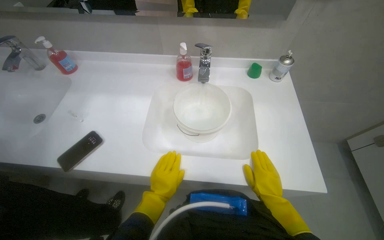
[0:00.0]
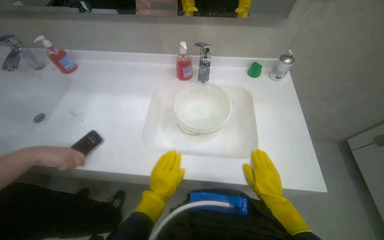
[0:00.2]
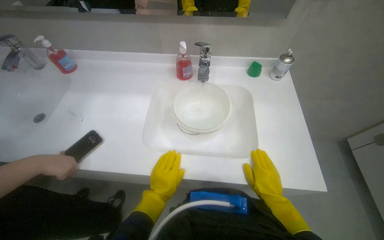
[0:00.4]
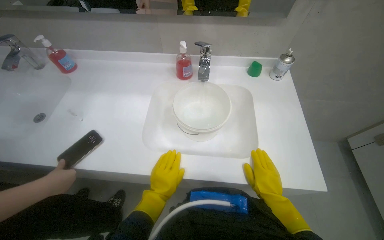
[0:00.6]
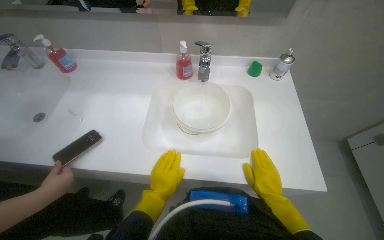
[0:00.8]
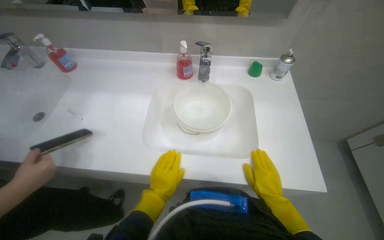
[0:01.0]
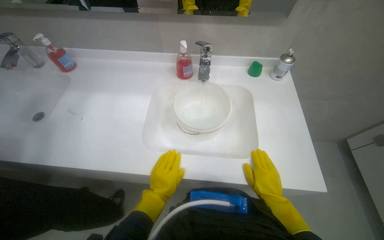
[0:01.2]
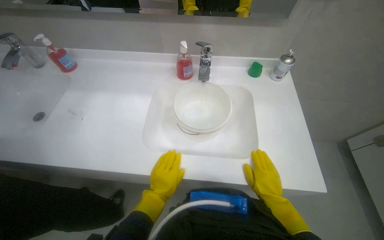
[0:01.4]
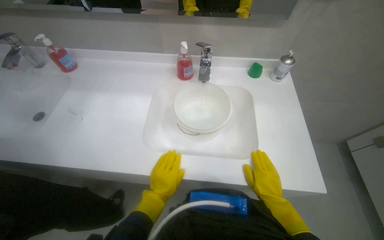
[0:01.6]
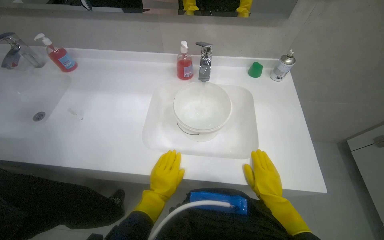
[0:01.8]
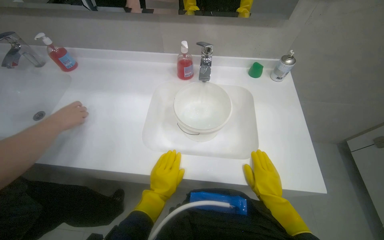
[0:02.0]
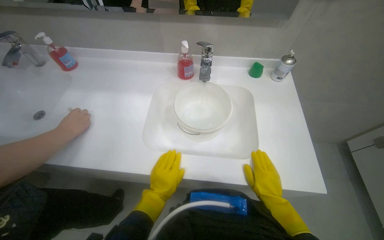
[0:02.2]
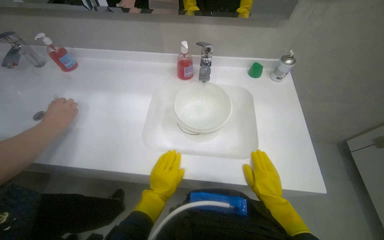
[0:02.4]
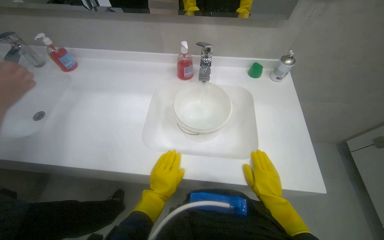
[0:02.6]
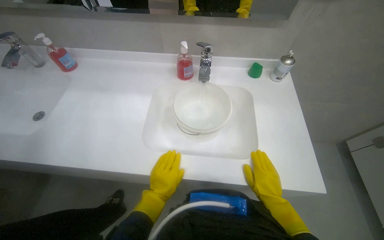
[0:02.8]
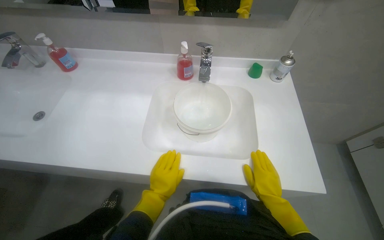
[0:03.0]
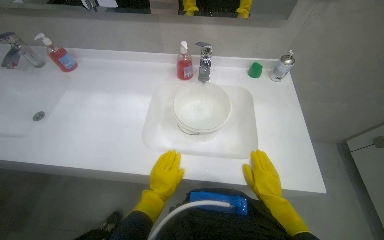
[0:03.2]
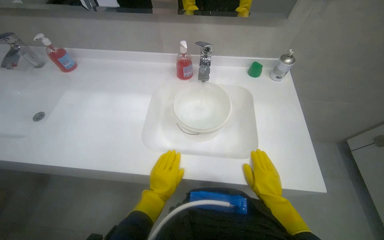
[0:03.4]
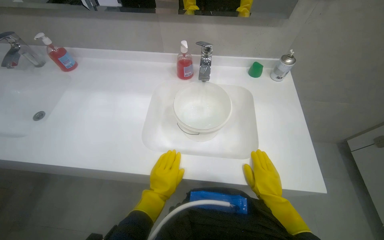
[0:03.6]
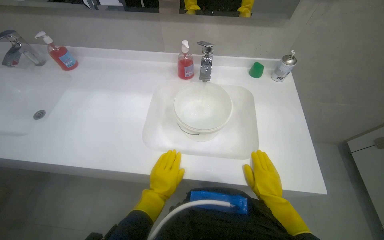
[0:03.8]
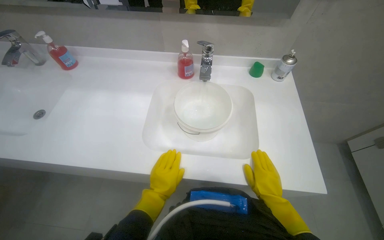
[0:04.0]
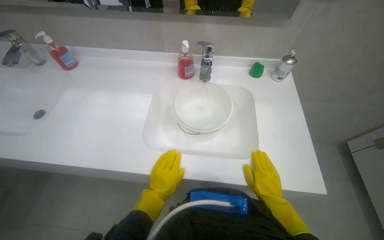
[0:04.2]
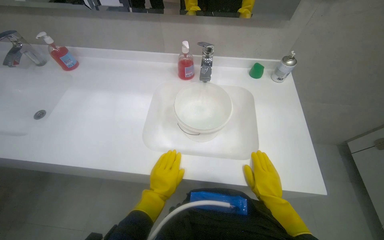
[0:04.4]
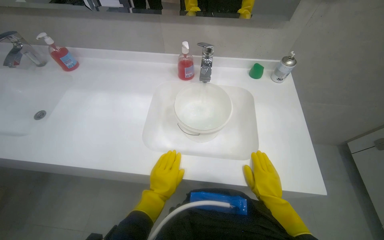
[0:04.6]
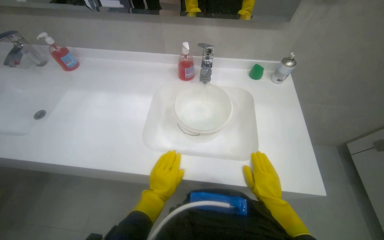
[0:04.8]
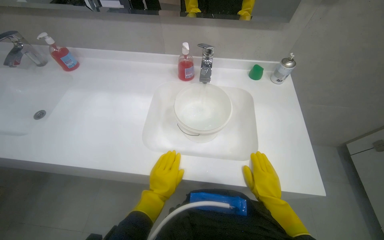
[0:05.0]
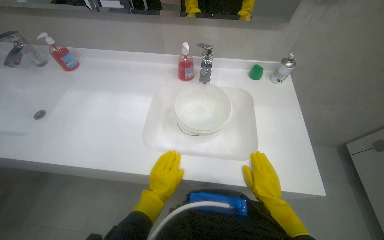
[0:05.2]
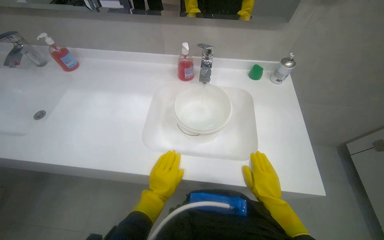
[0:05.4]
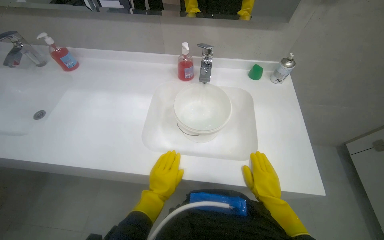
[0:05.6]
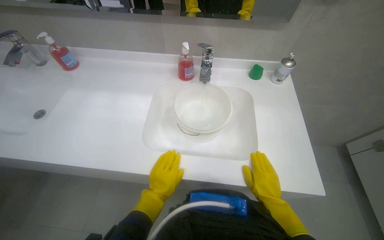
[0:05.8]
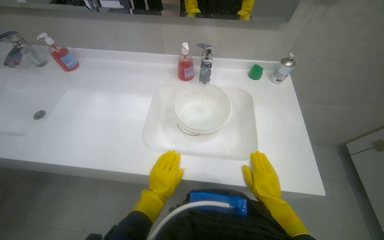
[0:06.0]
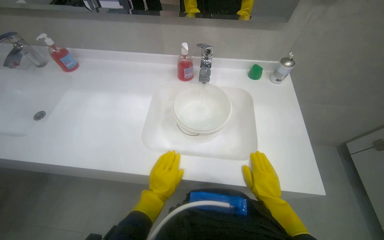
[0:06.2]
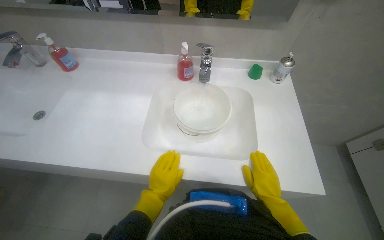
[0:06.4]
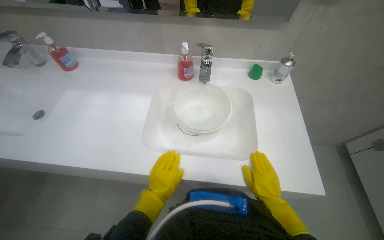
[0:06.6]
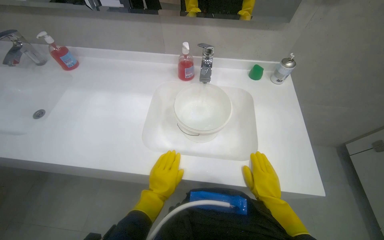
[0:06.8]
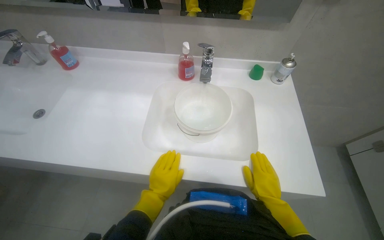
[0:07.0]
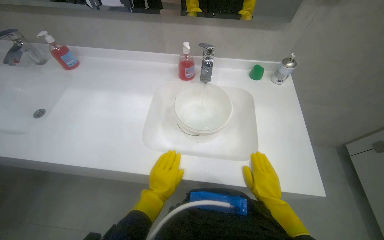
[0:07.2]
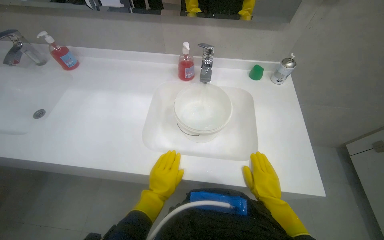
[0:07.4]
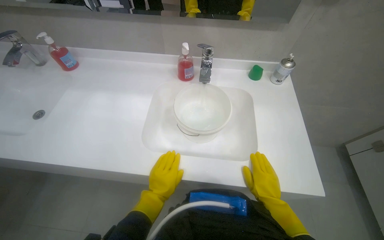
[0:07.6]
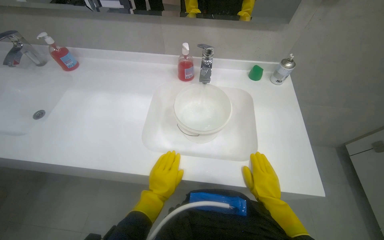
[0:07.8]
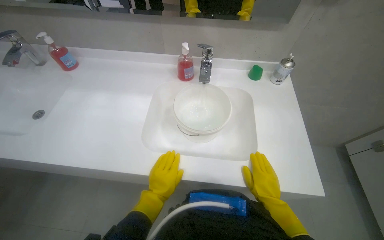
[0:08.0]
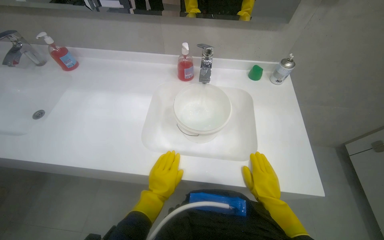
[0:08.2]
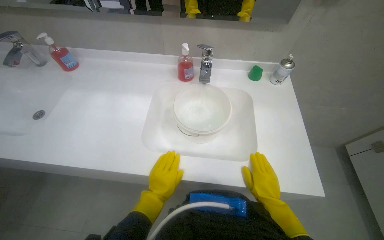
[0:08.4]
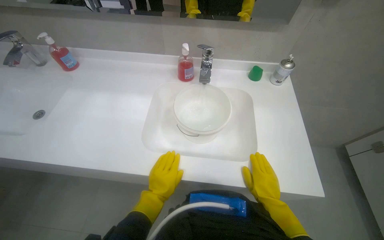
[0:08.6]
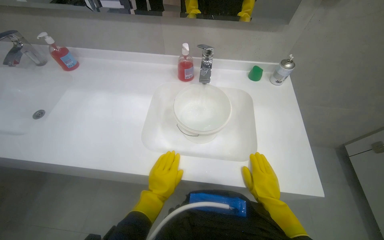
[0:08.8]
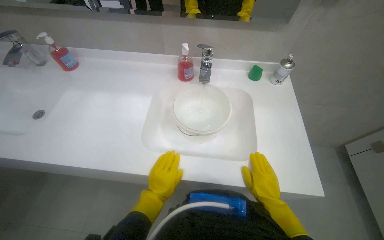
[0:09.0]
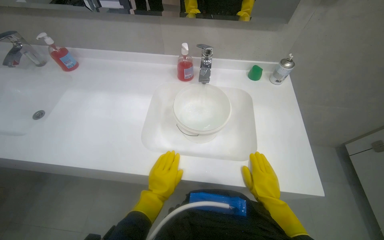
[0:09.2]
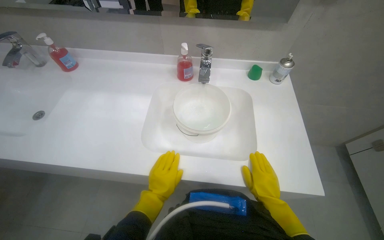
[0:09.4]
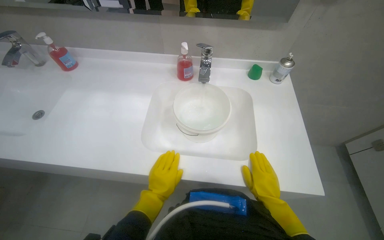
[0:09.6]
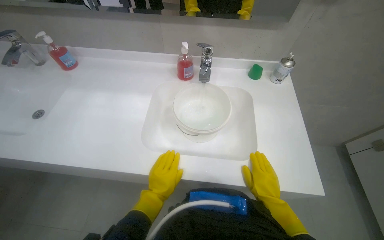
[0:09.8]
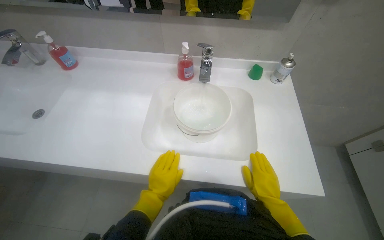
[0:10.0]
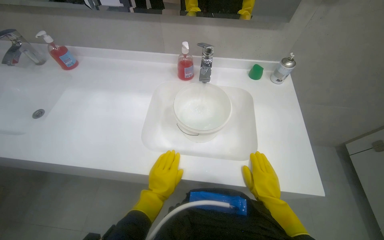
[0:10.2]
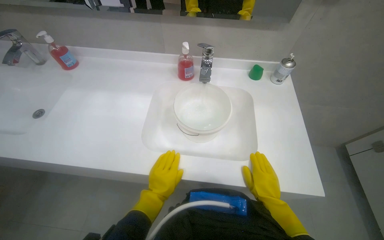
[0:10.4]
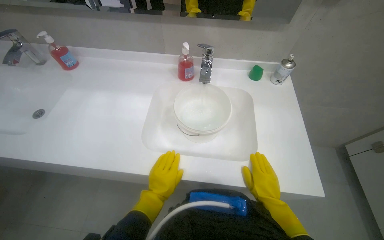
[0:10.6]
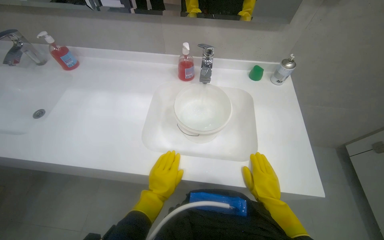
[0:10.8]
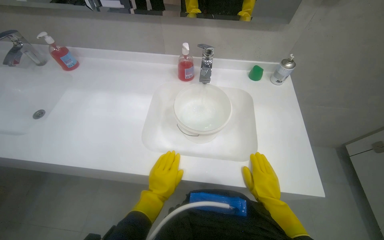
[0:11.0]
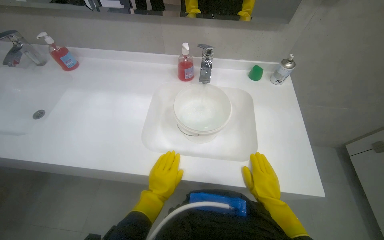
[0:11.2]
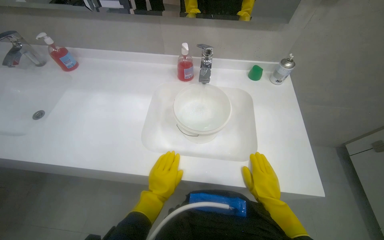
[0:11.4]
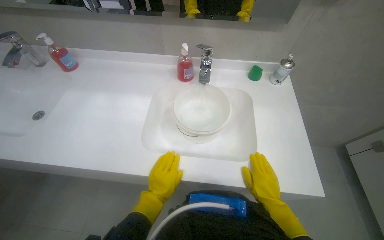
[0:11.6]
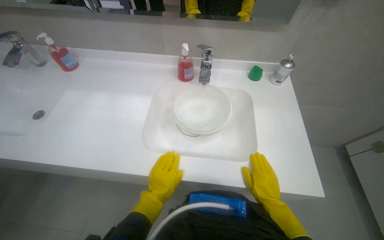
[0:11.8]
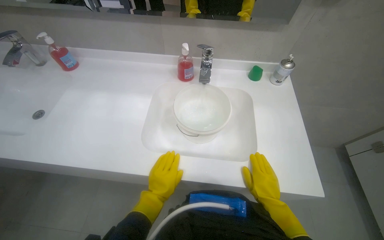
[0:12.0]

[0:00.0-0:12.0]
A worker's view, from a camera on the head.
Job: preparing cleaning supplies.
The whole recording: Filling bucket with water. The worker fills a white bucket with water from the sink.
0:00.0 to 0:01.6: The hands work in one place, with small movements.
0:01.6 to 0:03.0: Neither hand changes place.
0:03.0 to 0:04.4: The hands make small movements and keep their place.
0:04.4 to 0:06.0: The hands stay in one place.
0:06.0 to 0:07.6: The hands make small movements and keep their place.
0:07.6 to 0:12.0: The hands stay in one place.

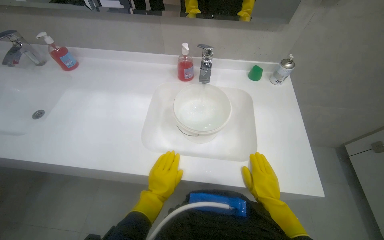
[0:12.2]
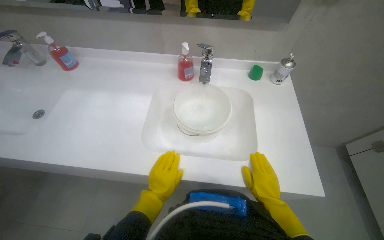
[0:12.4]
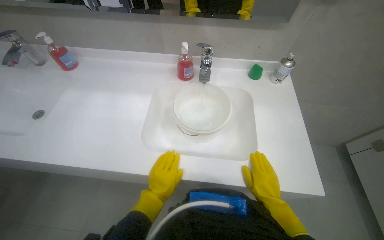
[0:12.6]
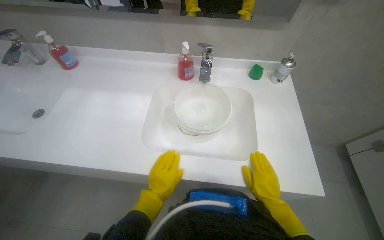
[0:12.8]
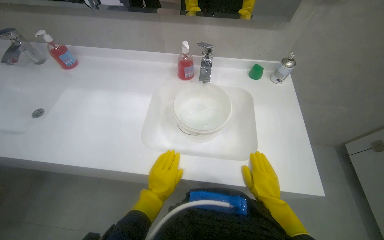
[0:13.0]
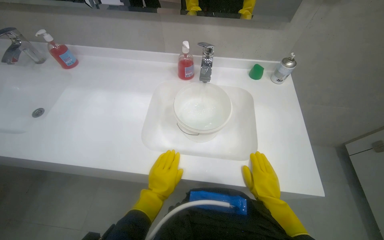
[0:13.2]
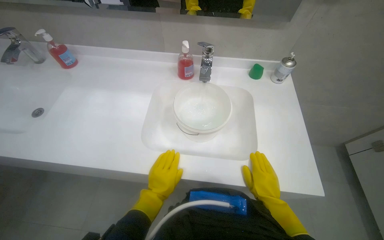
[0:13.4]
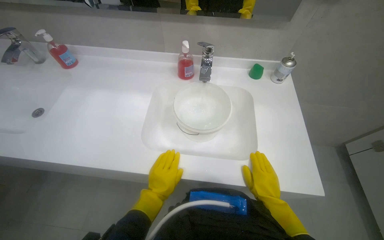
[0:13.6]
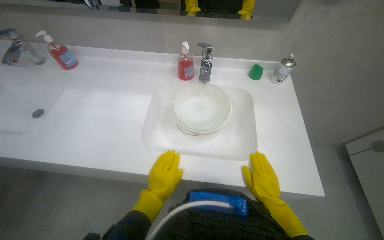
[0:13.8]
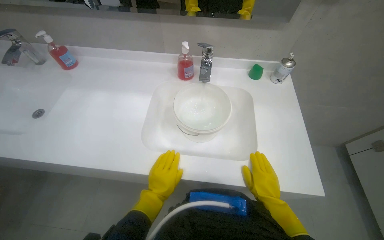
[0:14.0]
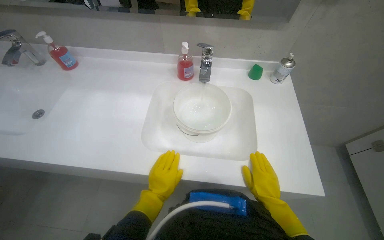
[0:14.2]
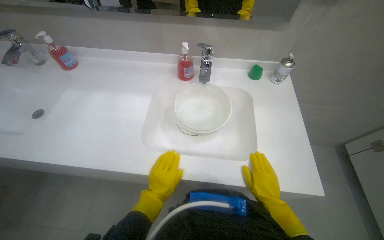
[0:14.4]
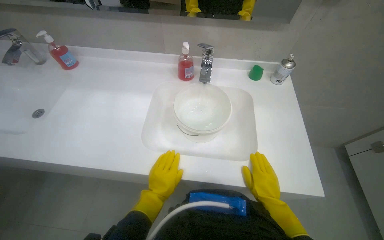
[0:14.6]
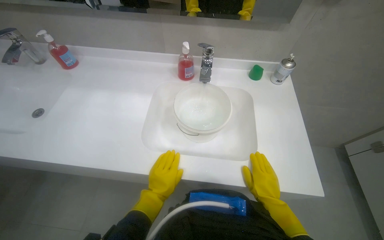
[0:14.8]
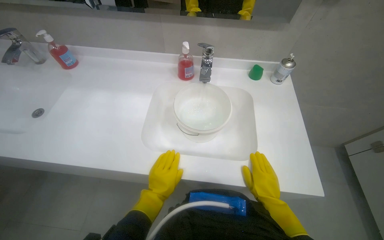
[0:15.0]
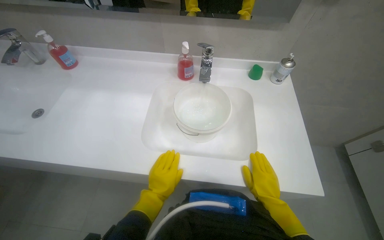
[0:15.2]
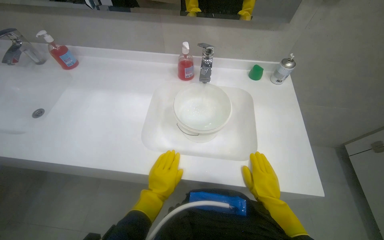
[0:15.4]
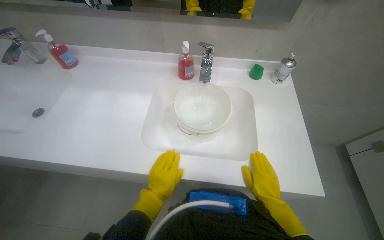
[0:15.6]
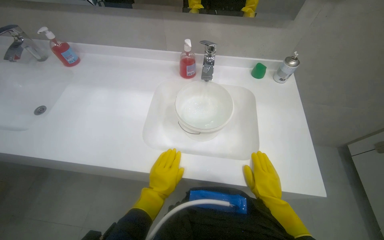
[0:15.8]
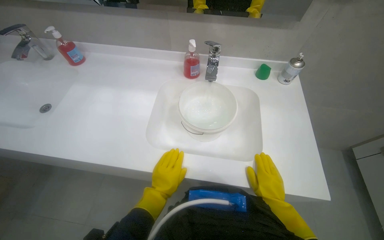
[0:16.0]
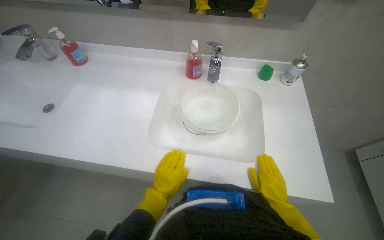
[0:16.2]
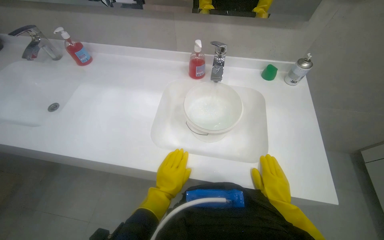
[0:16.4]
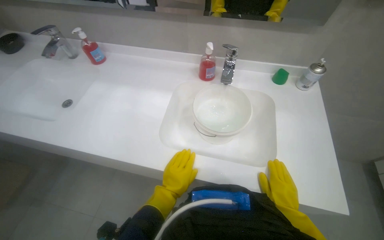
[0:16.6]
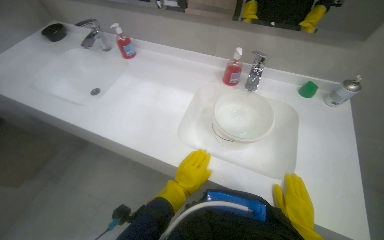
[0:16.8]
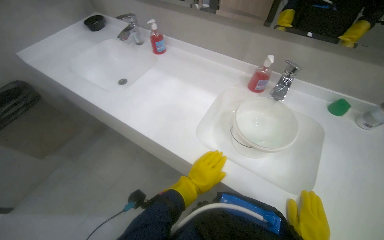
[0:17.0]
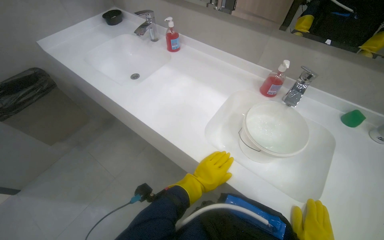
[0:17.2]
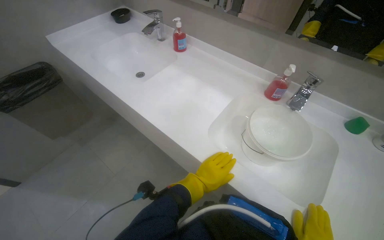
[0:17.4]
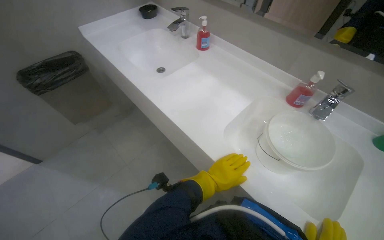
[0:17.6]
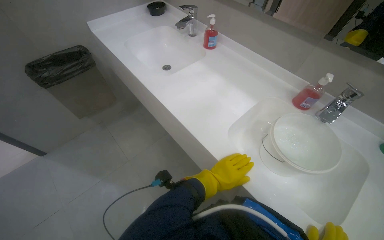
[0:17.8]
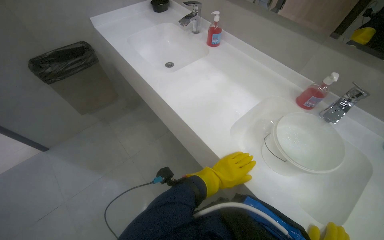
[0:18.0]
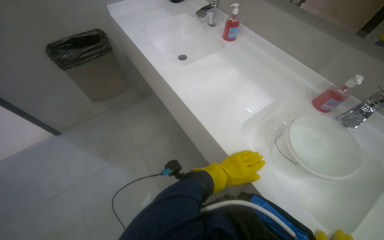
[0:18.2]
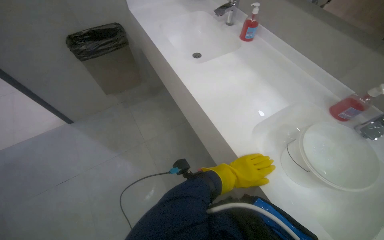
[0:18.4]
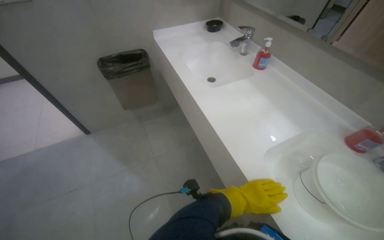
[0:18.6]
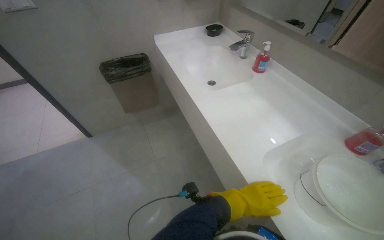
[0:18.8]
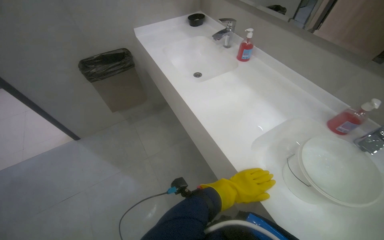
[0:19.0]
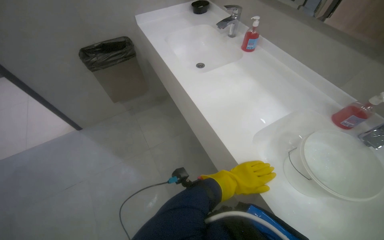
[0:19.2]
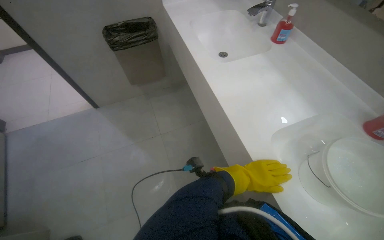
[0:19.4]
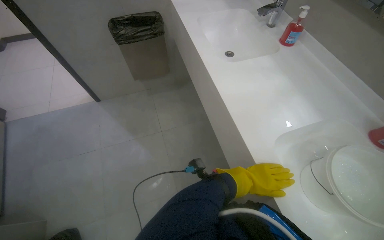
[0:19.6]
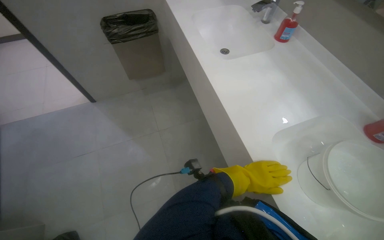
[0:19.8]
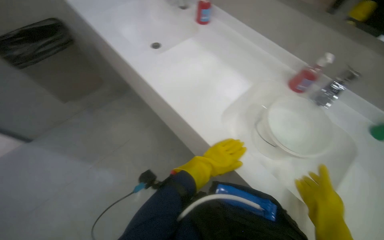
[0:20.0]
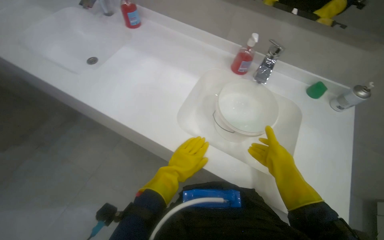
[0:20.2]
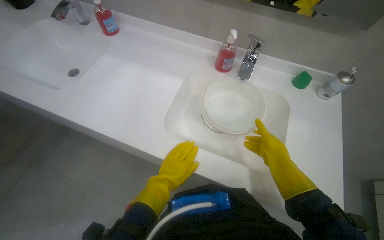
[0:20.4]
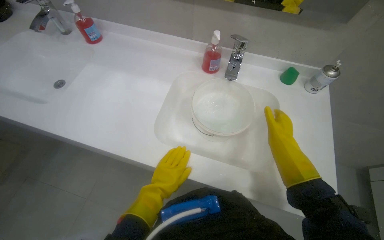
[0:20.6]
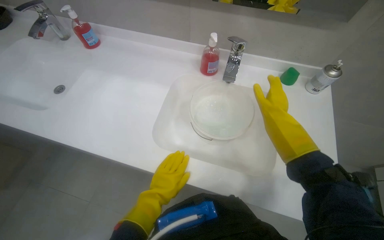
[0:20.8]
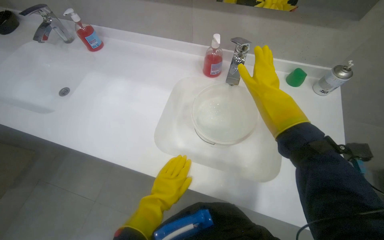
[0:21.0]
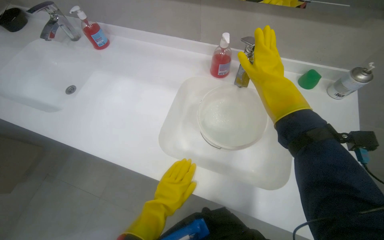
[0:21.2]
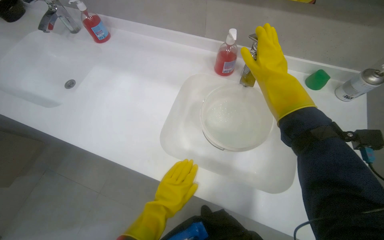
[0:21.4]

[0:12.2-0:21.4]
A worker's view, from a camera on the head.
Job: preparing cleaning supplies.
The whole recording: Filling bucket with water. The worker fills a white bucket with water from the sink.
0:12.2 to 0:13.8: The hands make small movements and keep their place.
0:13.8 to 0:15.2: Neither hand changes place.
0:16.8 to 0:18.4: The head rotates about 40 degrees to the left. The left hand moves farther from the camera, approximately 10 cm.
0:19.8 to 0:21.4: The head rotates about 50 degrees to the right.
